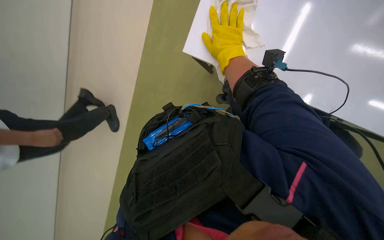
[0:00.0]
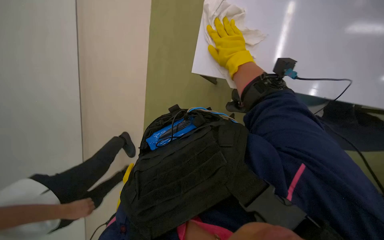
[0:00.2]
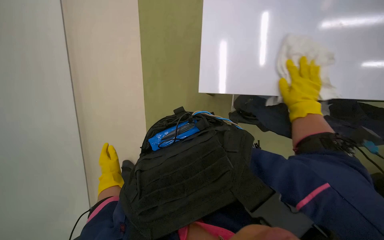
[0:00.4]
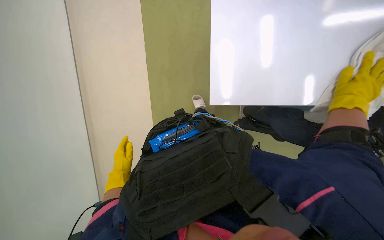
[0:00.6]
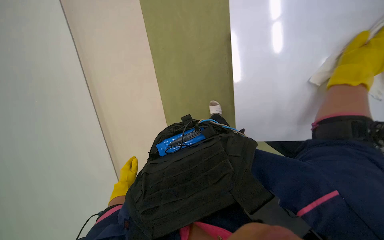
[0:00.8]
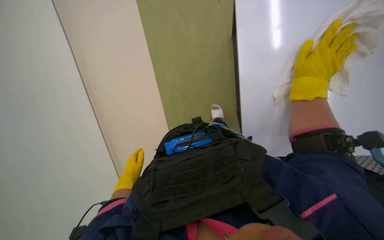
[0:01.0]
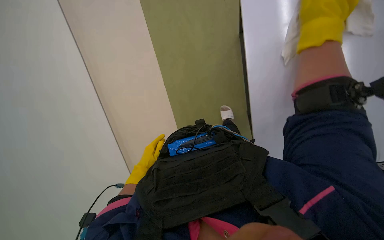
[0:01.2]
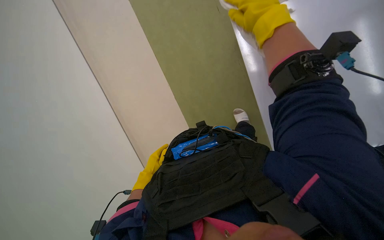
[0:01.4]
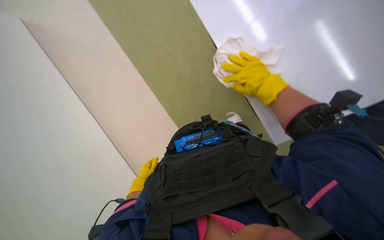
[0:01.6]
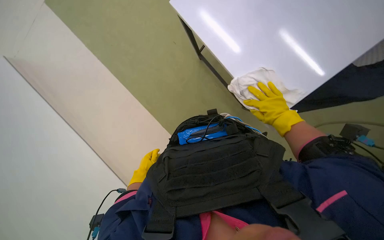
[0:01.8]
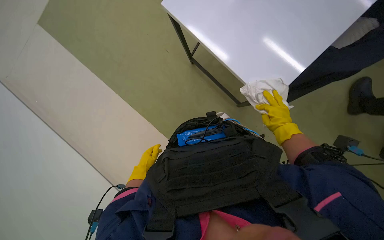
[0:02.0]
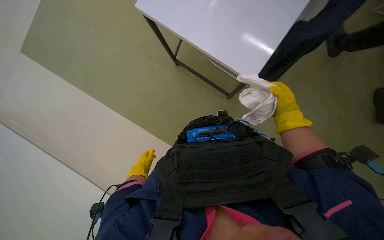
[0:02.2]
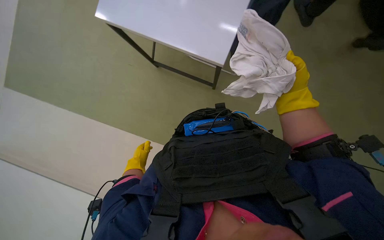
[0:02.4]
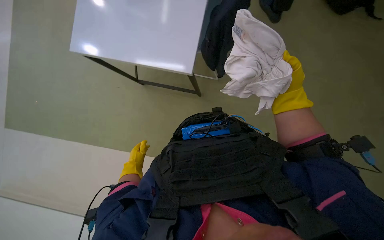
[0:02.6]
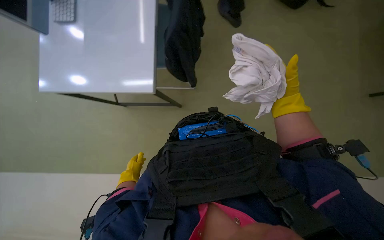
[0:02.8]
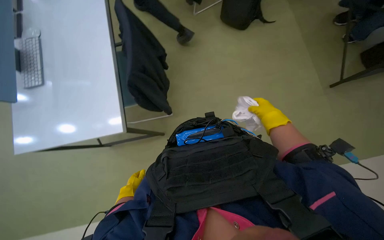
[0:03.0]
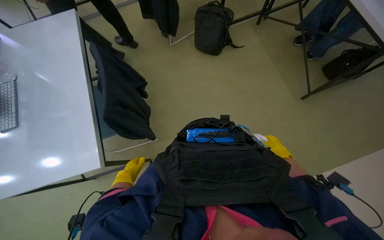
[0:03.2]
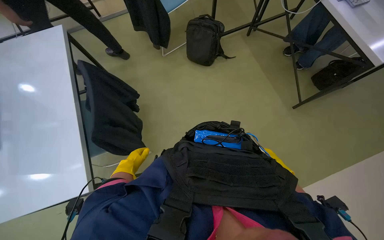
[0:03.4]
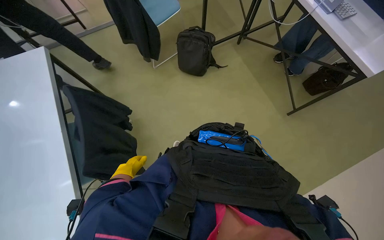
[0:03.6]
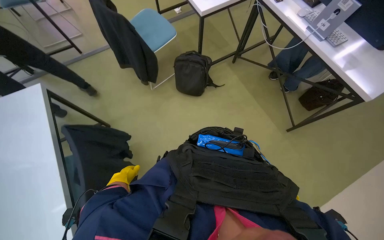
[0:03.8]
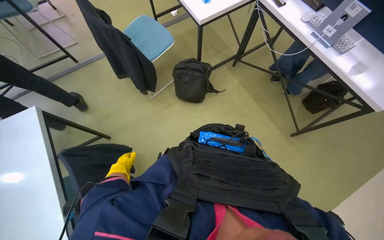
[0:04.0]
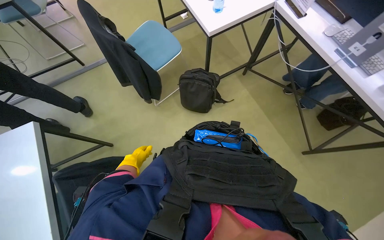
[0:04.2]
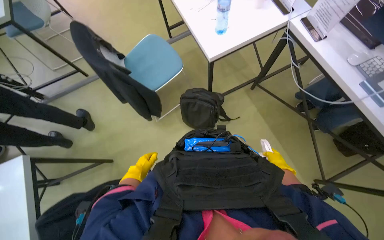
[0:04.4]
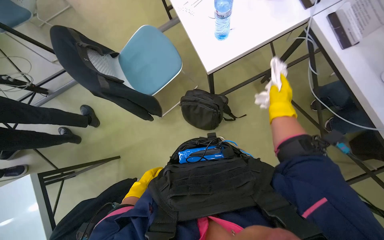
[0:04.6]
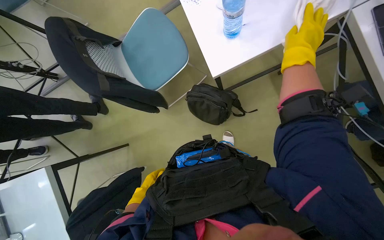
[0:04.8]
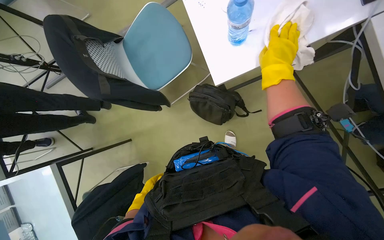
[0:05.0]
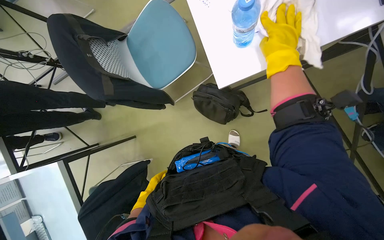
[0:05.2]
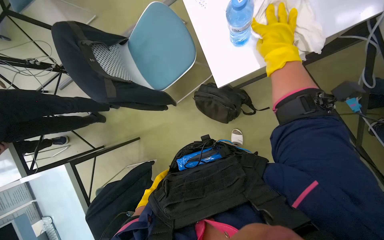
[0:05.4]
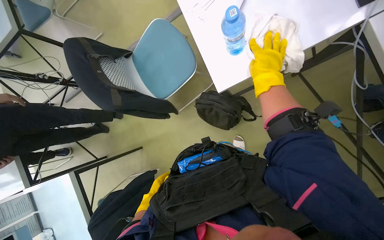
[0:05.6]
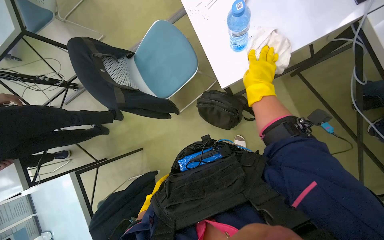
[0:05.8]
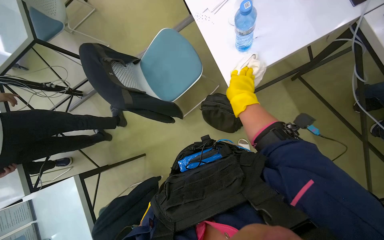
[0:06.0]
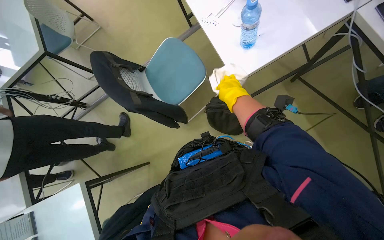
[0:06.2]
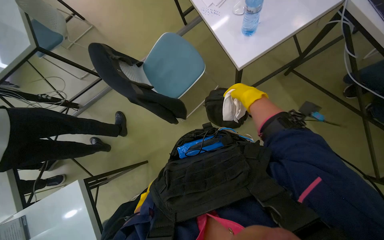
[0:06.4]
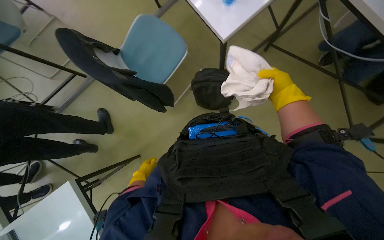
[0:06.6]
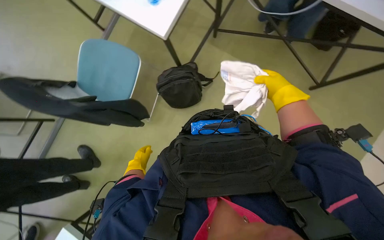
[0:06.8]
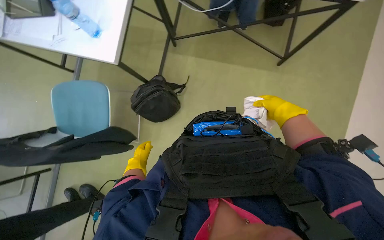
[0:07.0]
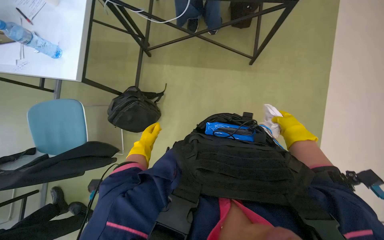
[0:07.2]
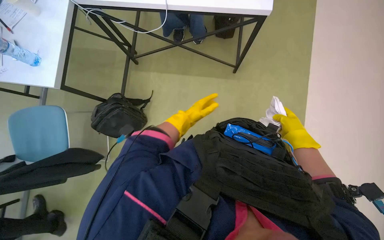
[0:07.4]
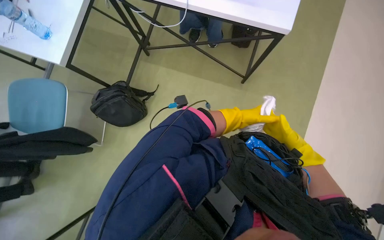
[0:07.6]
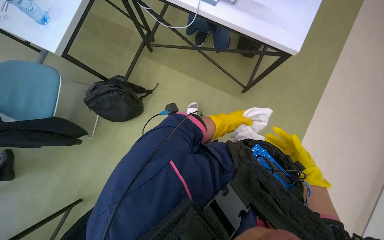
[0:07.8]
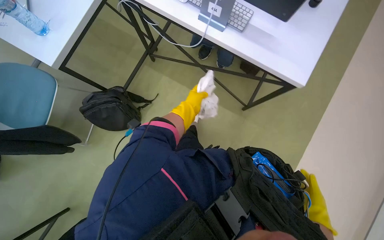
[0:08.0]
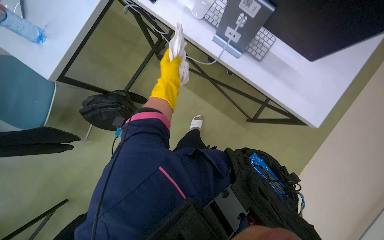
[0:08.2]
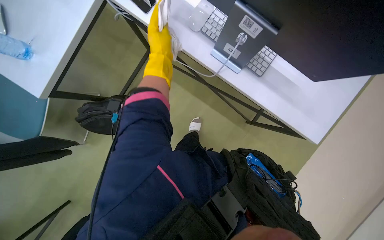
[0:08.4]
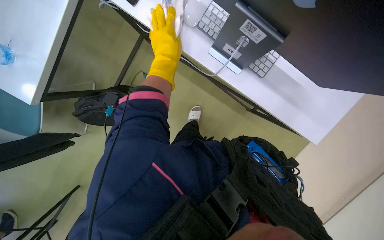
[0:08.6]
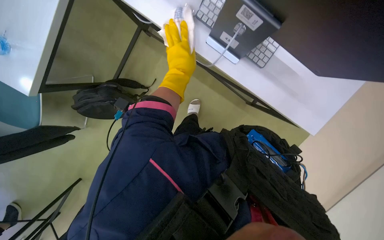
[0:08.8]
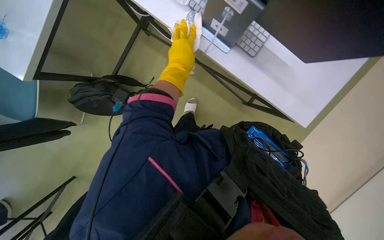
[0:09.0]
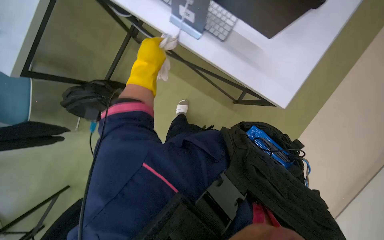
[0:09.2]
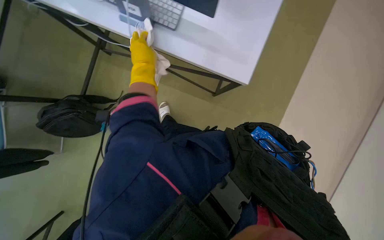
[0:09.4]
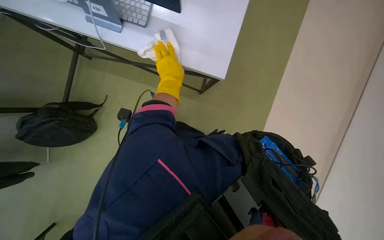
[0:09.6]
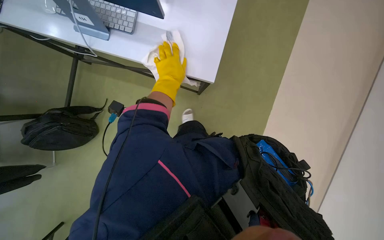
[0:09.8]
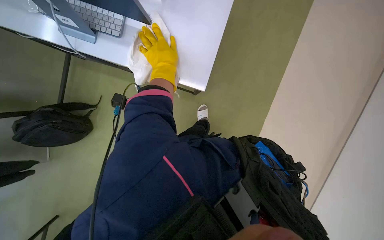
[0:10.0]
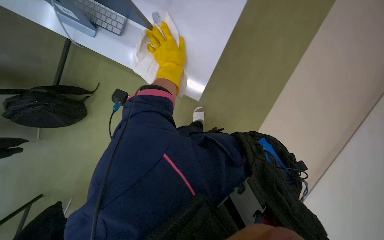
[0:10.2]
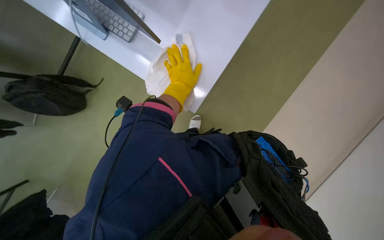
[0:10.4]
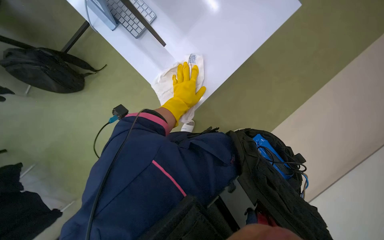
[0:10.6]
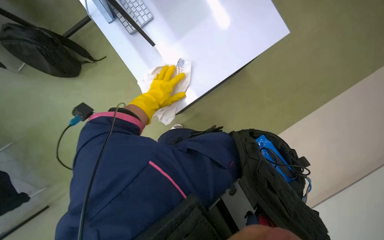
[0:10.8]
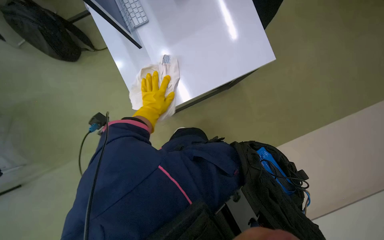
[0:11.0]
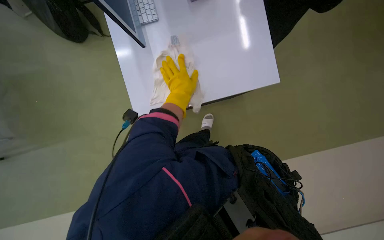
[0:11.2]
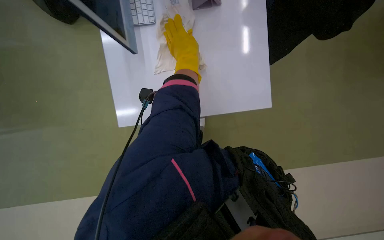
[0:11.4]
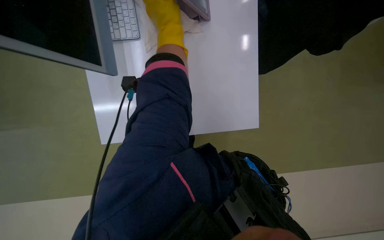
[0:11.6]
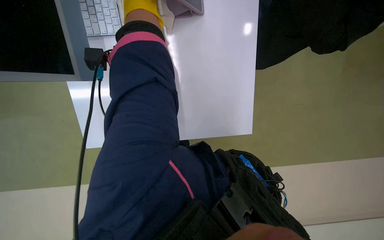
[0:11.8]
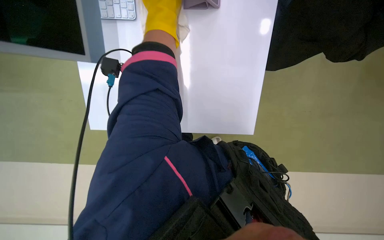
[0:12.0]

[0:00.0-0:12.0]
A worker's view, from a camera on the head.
Job: wiping surfaces.
The whole recording: Wiping office desks. The worker wipes down multiple office desks with a cloth.
0:00.0 to 0:01.6: The right hand goes to the right and returns, about 30 cm each way.
0:01.6 to 0:03.0: The right hand swings up and down the picture, about 15 cm each way, with 2 reversals.
0:03.0 to 0:04.4: The view tips upward by approximately 20 degrees. The left hand is displaced up the picture and farther from the camera by some 70 cm.
0:04.4 to 0:06.0: The view tilts approximately 15 degrees downward.
0:06.0 to 0:07.6: The head travels approximately 60 cm. The wearer's head swings some 50 degrees to the right. The wearer looks some 15 degrees further upward.
0:09.0 to 0:10.4: The left hand is displaced farther from the camera by approximately 10 cm.
0:10.4 to 0:12.0: The left hand travels nearer to the camera and up the picture by roughly 30 cm.

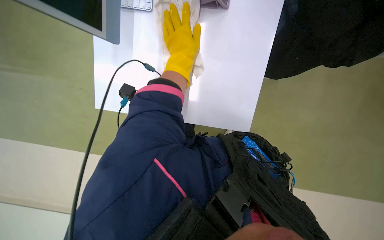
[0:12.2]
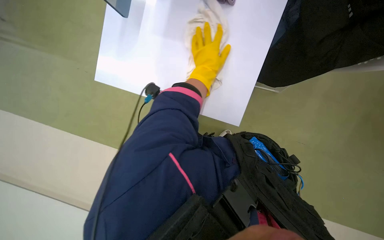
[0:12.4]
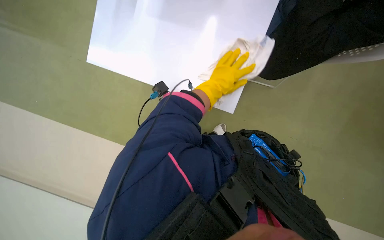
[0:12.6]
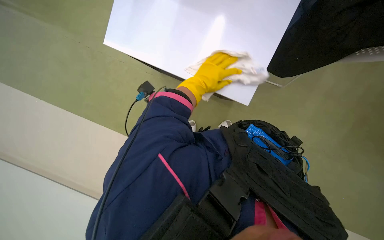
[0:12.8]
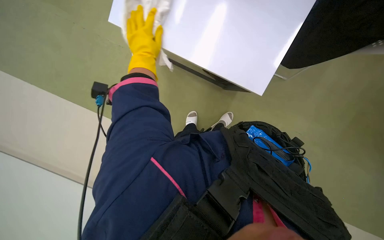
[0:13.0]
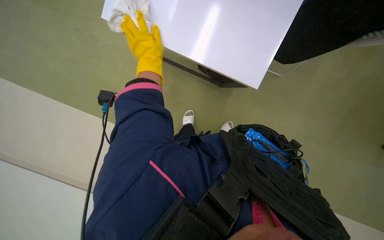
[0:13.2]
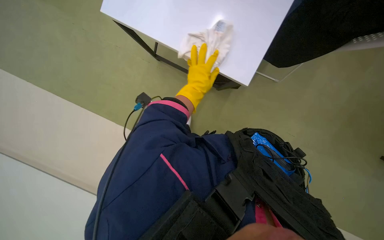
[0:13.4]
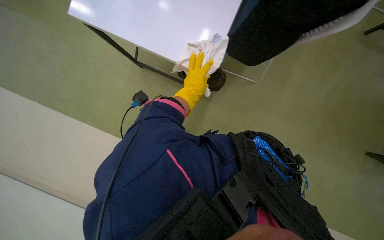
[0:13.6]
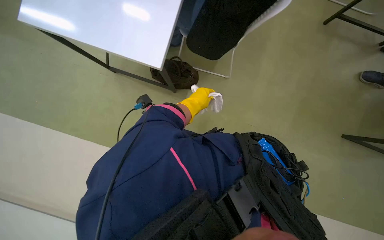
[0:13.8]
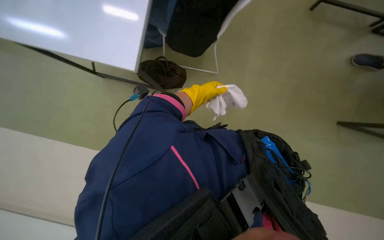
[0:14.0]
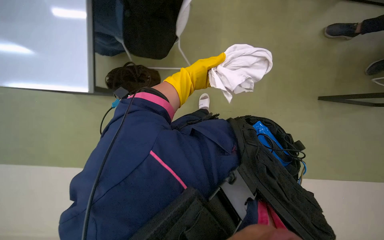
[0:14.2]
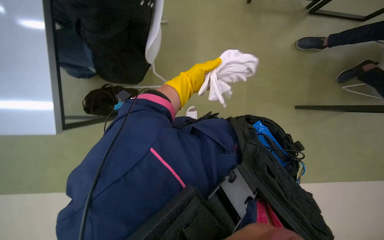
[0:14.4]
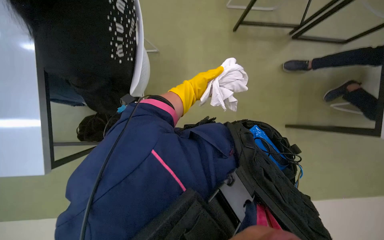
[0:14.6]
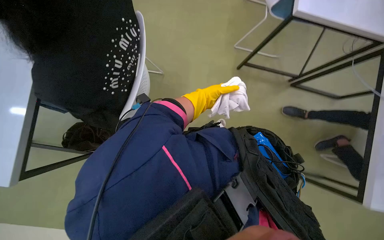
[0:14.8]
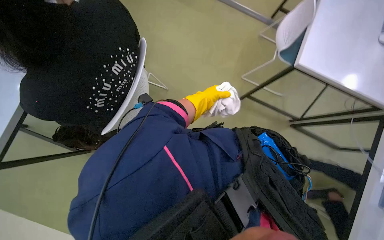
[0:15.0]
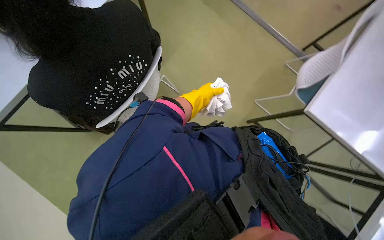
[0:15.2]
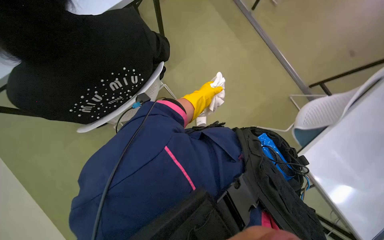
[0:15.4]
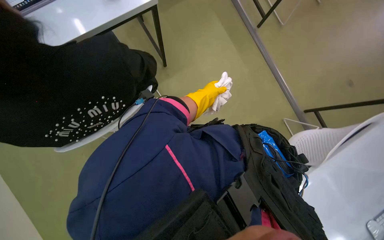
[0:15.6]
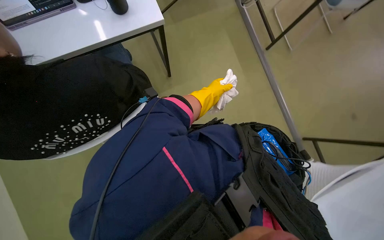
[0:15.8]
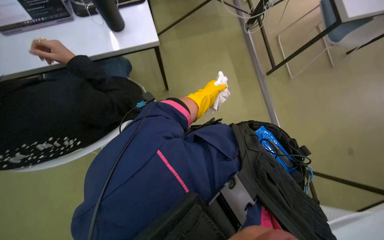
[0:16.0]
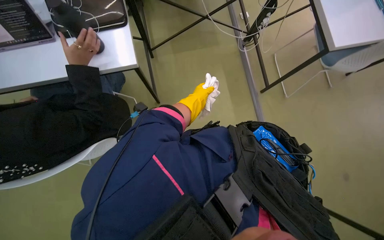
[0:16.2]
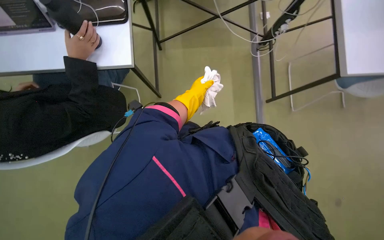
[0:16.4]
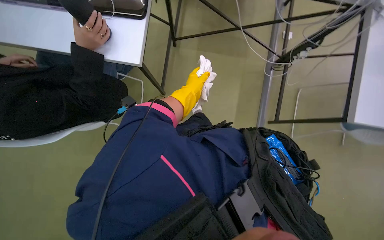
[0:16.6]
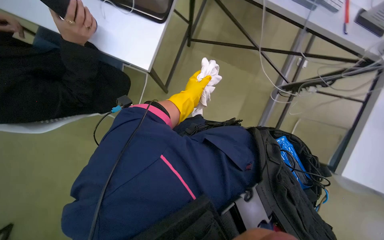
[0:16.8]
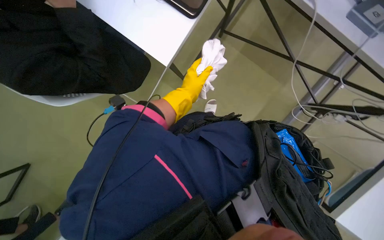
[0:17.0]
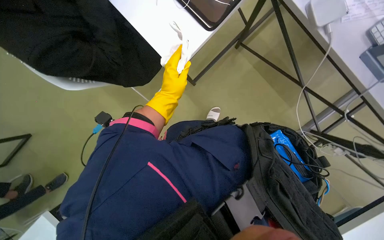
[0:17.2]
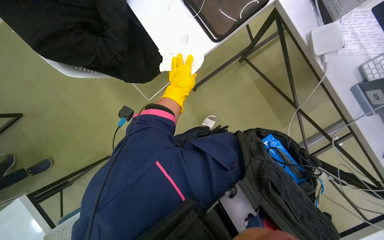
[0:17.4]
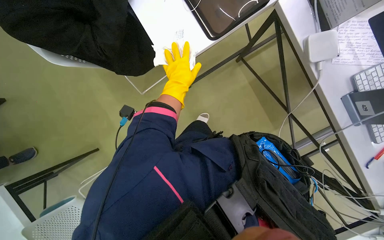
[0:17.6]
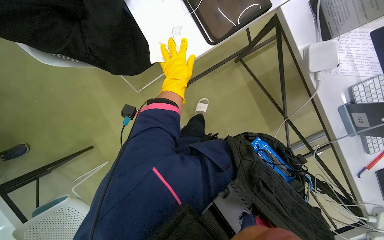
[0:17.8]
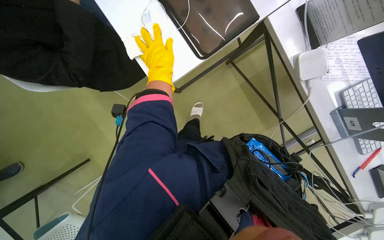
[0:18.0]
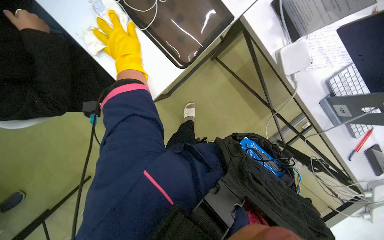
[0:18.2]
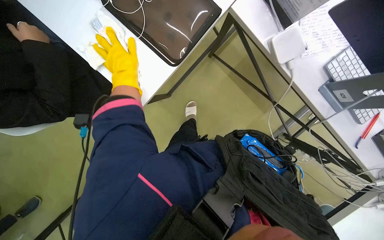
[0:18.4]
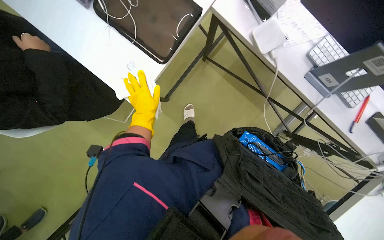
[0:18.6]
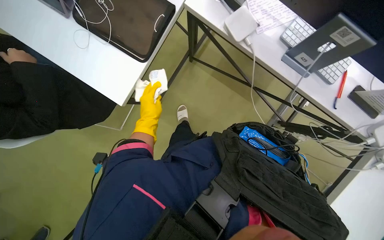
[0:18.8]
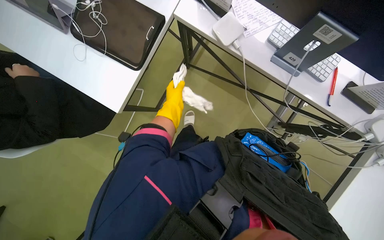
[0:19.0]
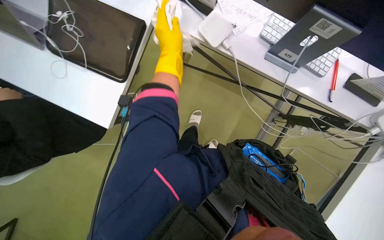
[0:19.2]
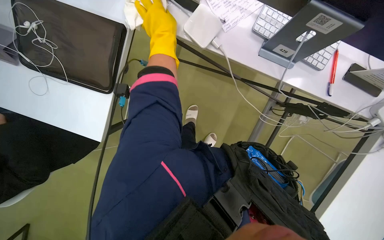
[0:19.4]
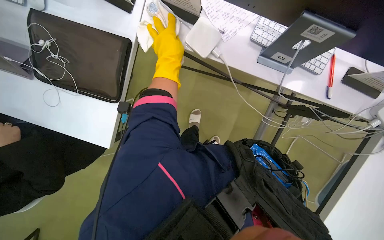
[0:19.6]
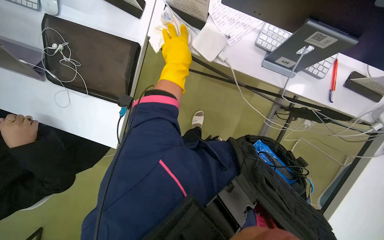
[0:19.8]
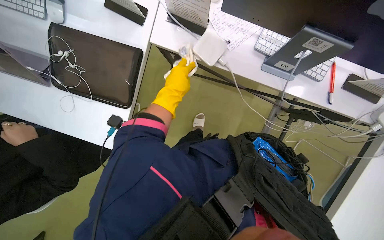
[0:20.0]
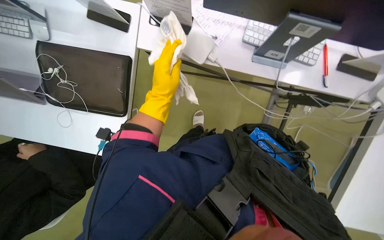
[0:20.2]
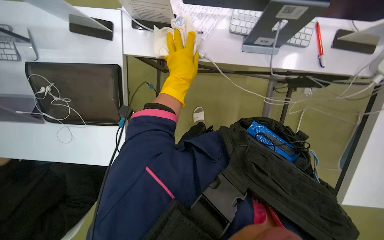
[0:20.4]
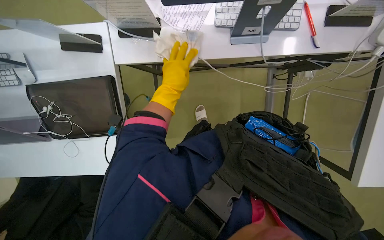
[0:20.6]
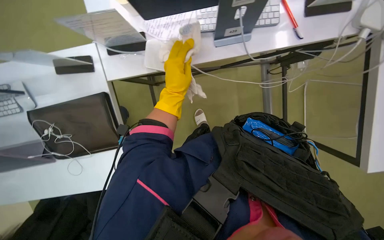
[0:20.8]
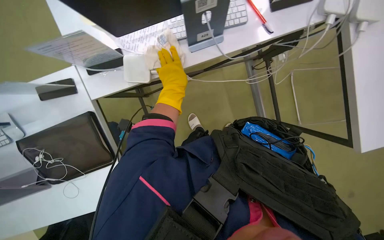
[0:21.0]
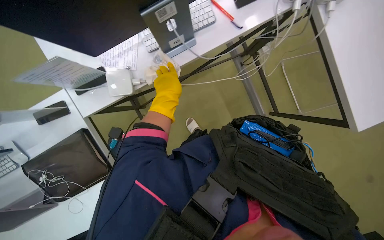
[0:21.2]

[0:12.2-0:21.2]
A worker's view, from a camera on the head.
Job: wiping surfaces.
The whole recording: Wiping office desks. The worker wipes down multiple office desks with a cloth.
0:12.2 to 0:13.8: The left hand moves down the picture, about 10 cm.
0:16.6 to 0:18.2: Everything in view rotates some 30 degrees clockwise.
0:18.2 to 0:19.8: The scene turns some 30 degrees counterclockwise in the picture. The left hand is displaced to the right by some 30 cm, and moves roughly 10 cm down the picture and comes back.
0:19.8 to 0:21.2: The scene rotates counterclockwise by about 45 degrees.
